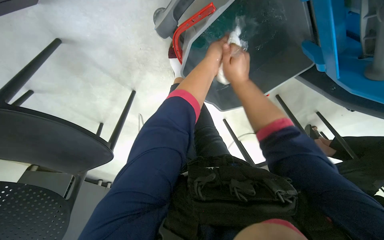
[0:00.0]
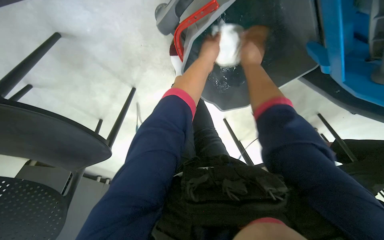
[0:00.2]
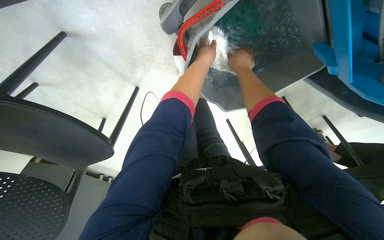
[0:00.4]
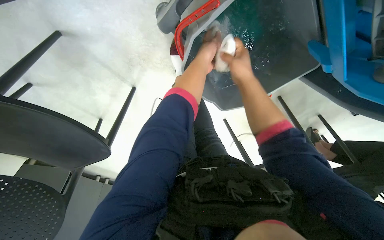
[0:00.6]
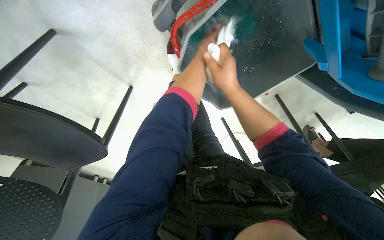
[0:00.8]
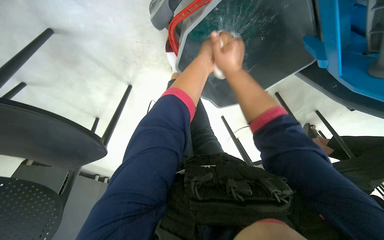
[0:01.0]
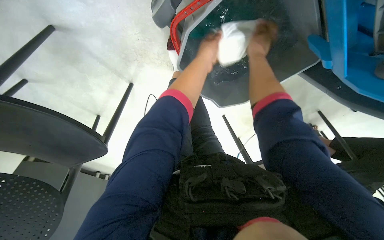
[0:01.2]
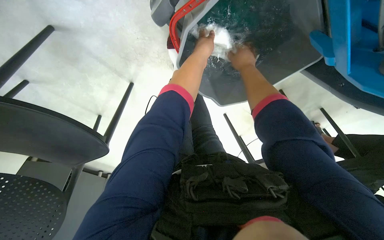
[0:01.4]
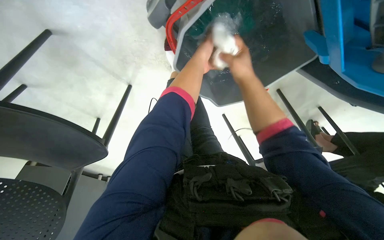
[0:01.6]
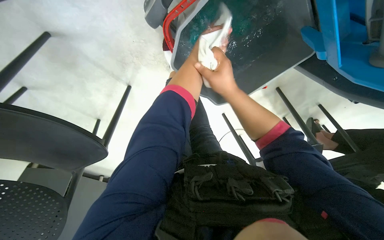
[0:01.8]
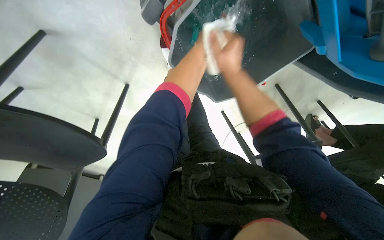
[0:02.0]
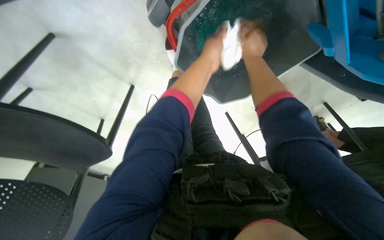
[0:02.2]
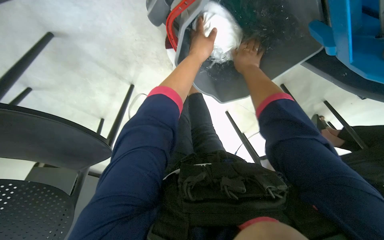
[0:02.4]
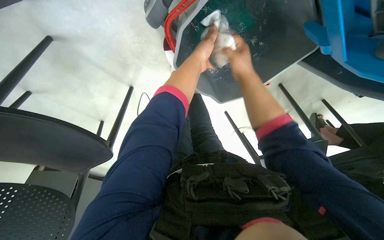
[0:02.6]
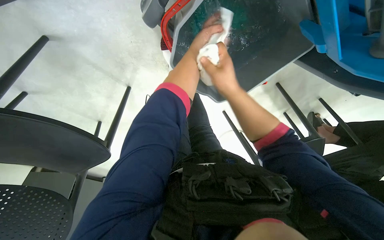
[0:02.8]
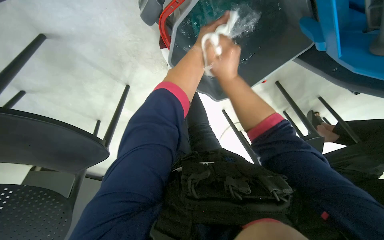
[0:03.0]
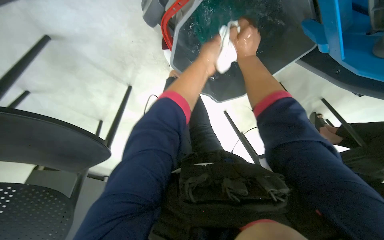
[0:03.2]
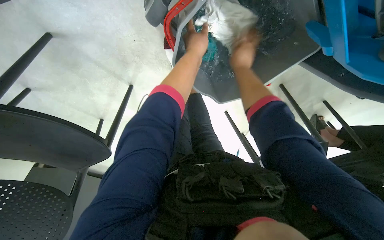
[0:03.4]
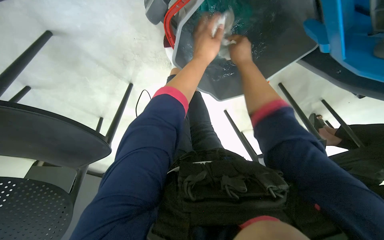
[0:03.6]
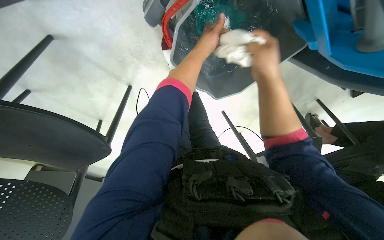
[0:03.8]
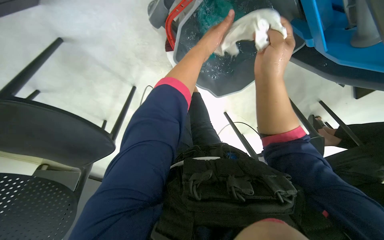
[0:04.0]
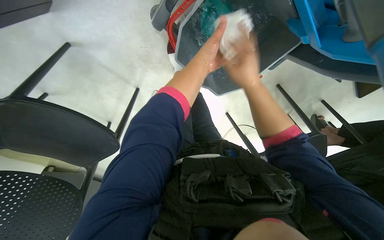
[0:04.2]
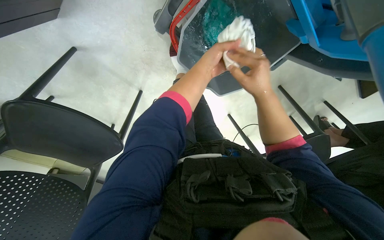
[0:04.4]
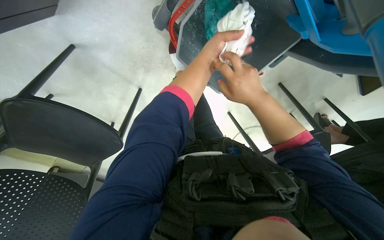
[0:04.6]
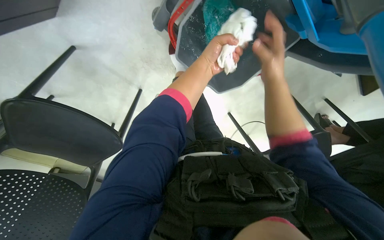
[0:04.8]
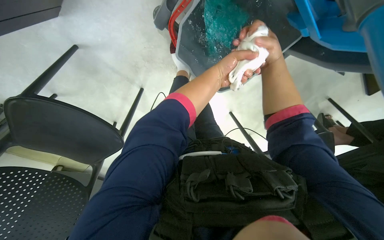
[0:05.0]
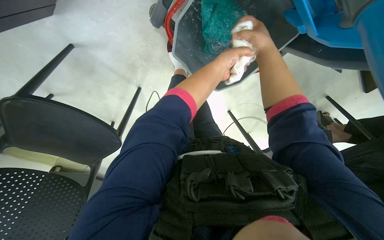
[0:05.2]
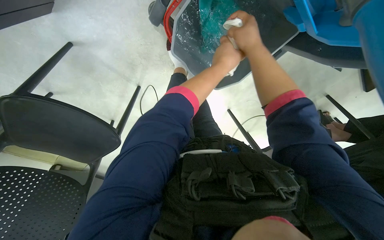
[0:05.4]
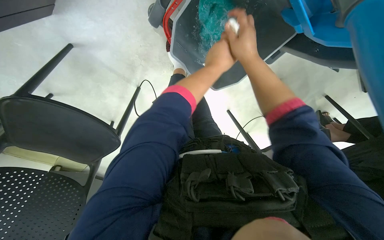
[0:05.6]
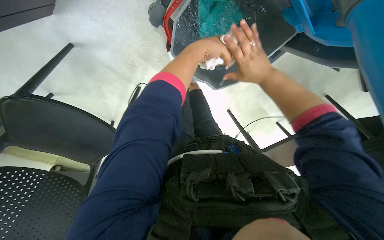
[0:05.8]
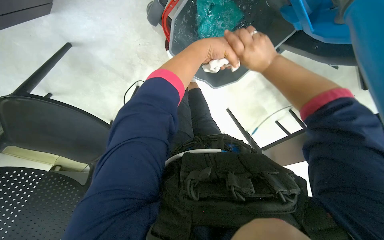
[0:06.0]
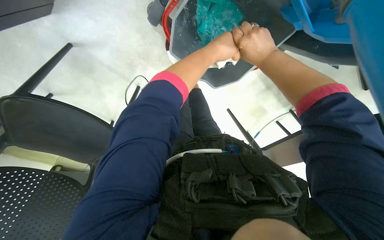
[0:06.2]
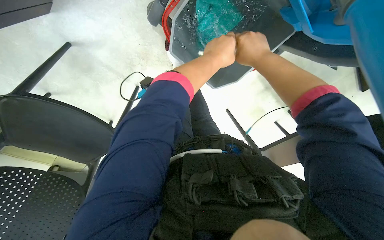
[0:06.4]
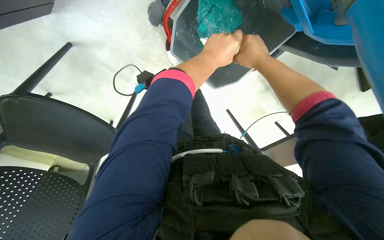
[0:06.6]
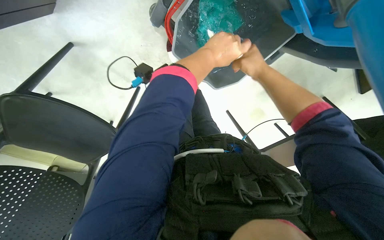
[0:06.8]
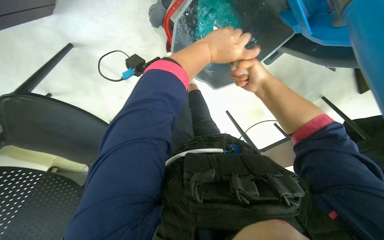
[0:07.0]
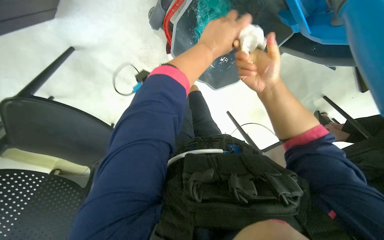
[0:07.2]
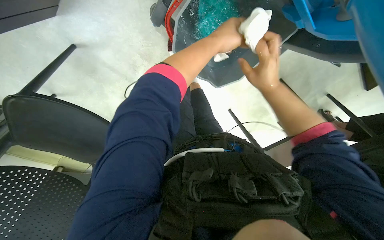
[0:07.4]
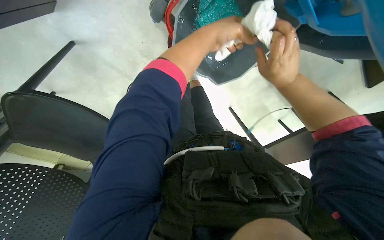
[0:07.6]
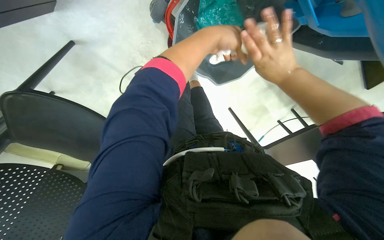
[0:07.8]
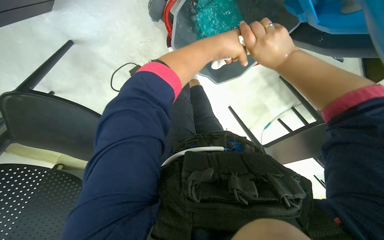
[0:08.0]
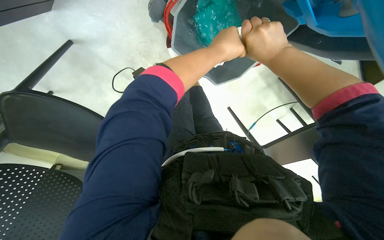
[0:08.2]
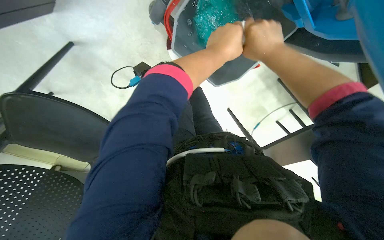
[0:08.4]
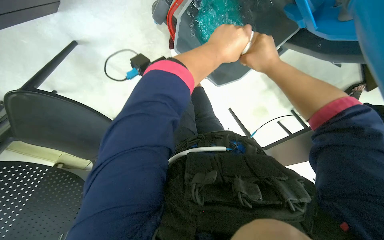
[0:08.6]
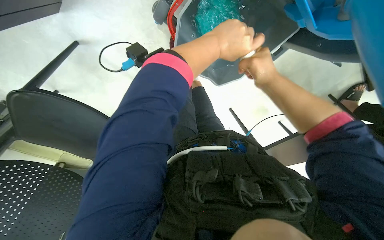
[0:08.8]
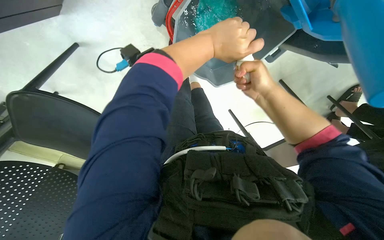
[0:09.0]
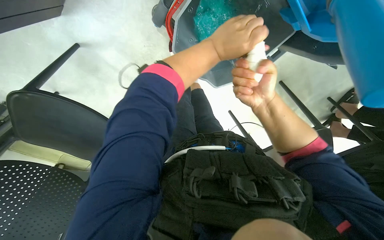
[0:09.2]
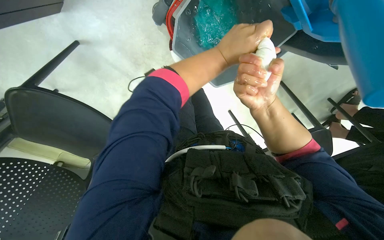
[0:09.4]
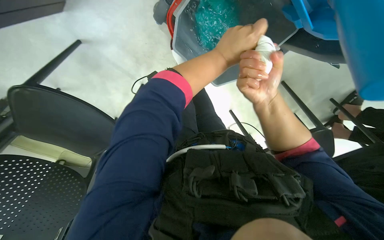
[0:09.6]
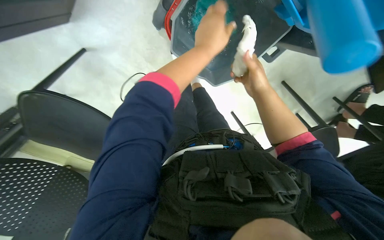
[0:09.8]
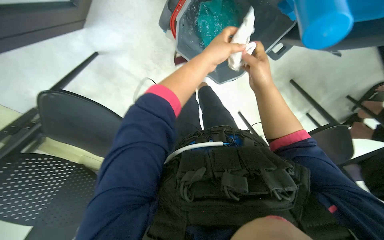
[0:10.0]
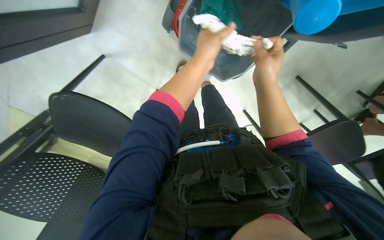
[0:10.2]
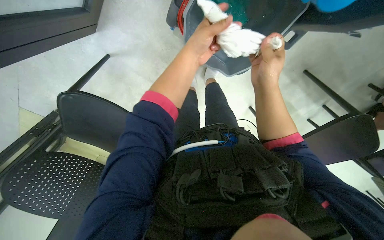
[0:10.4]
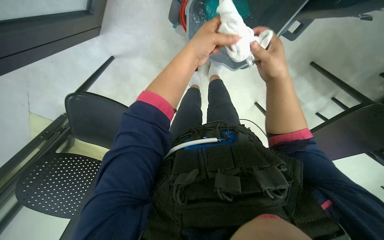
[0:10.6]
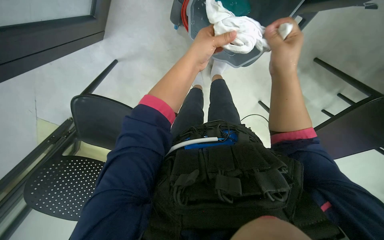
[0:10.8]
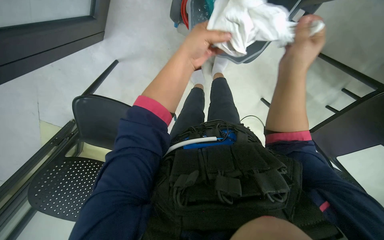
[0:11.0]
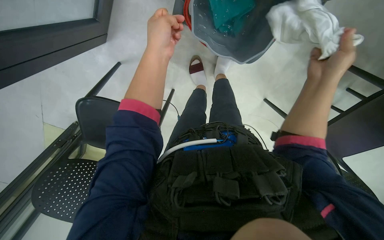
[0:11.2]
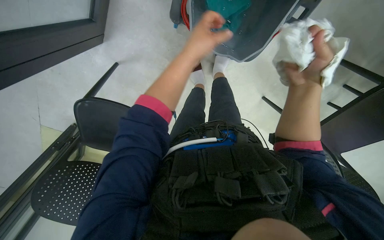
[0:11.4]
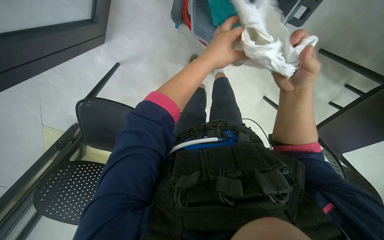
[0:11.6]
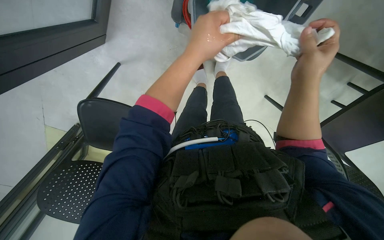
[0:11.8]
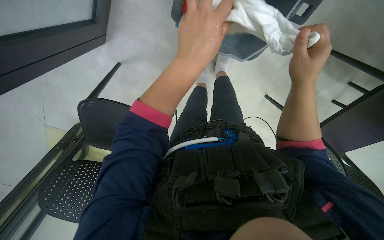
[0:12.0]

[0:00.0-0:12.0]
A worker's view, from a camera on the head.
Job: cleaning windows.
The whole recording: Cleaning glass partition. The worker wrings a cloth, then uses it and a spray bottle to clean the glass partition and nearby chairs.
0:03.0 to 0:04.4: The left hand goes some 10 cm down the picture.
0:06.0 to 0:09.0: The hands make small movements and keep their place.
0:10.4 to 0:12.0: The hands make small movements and keep their place.

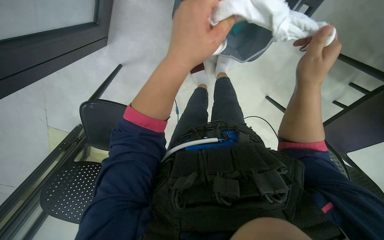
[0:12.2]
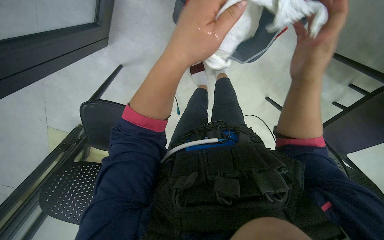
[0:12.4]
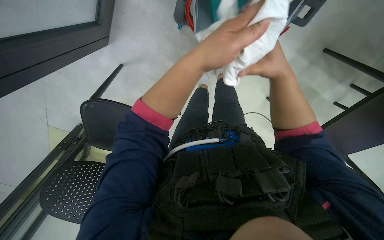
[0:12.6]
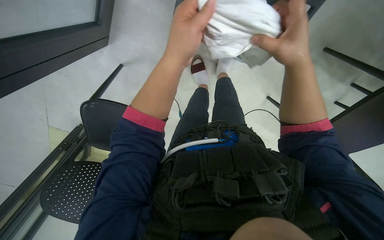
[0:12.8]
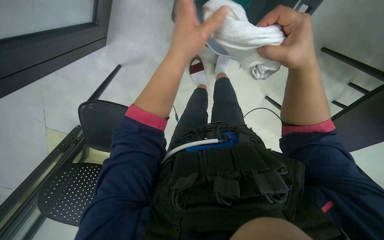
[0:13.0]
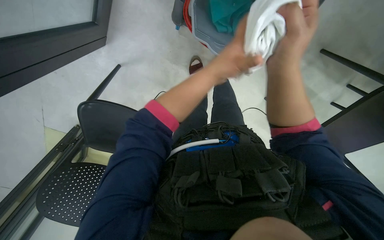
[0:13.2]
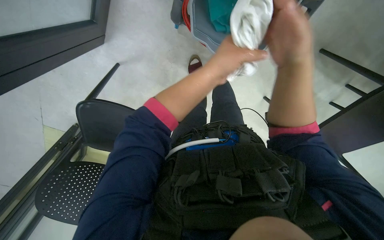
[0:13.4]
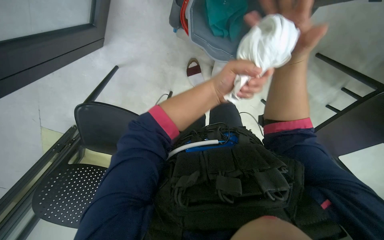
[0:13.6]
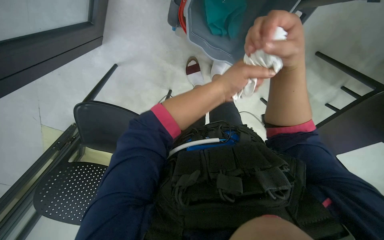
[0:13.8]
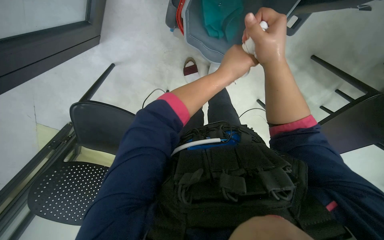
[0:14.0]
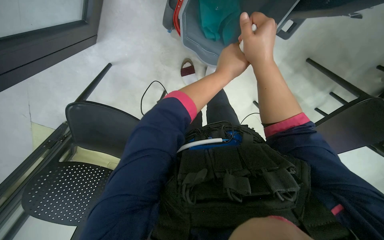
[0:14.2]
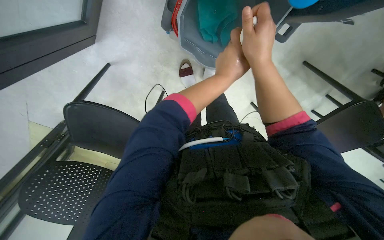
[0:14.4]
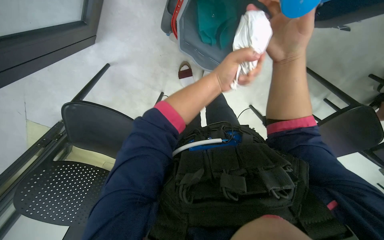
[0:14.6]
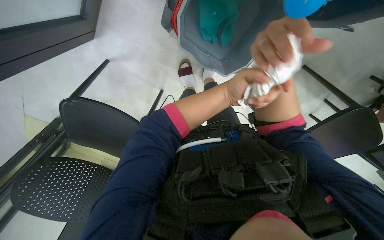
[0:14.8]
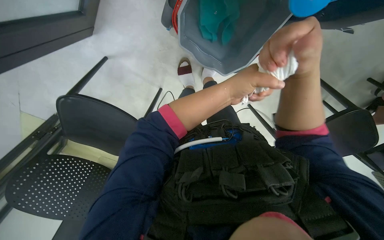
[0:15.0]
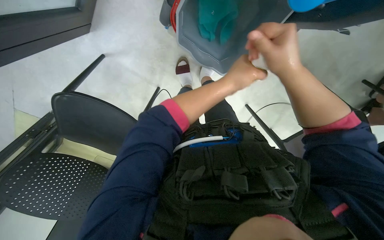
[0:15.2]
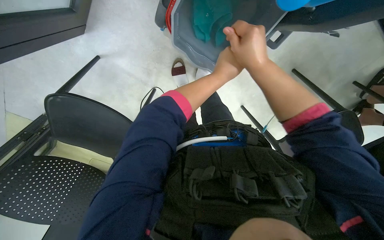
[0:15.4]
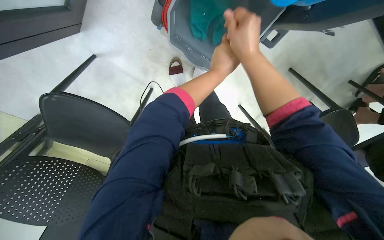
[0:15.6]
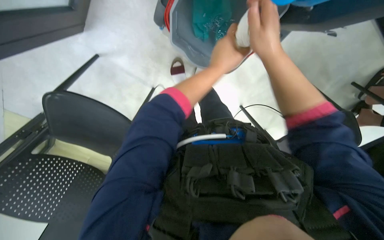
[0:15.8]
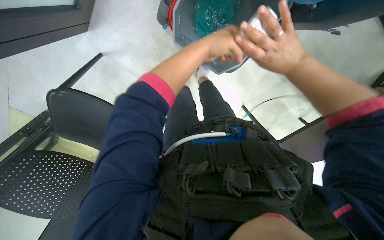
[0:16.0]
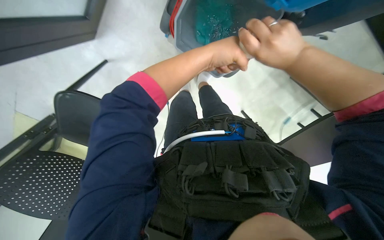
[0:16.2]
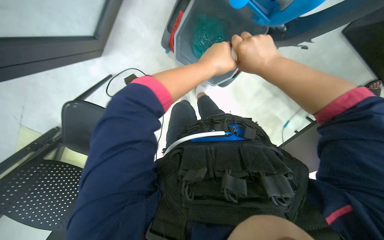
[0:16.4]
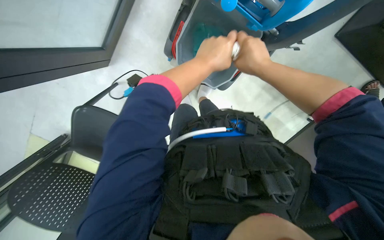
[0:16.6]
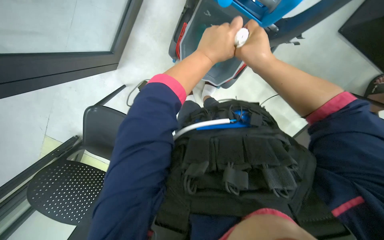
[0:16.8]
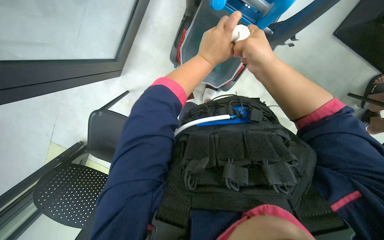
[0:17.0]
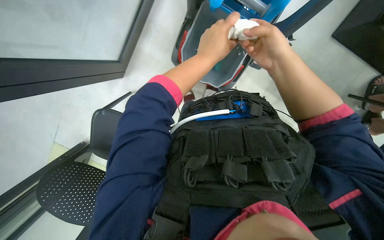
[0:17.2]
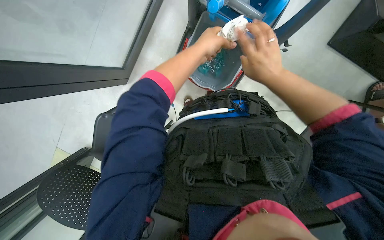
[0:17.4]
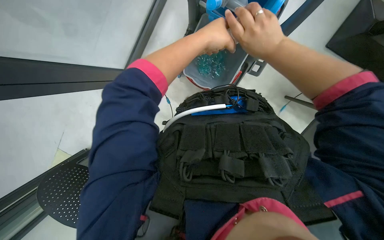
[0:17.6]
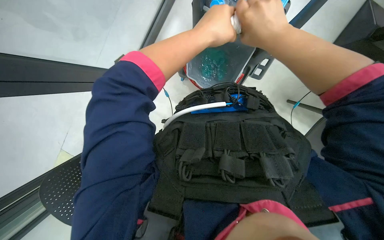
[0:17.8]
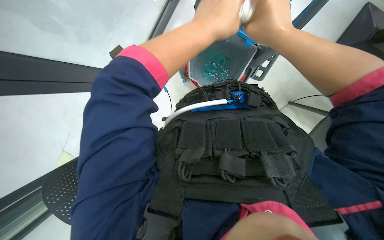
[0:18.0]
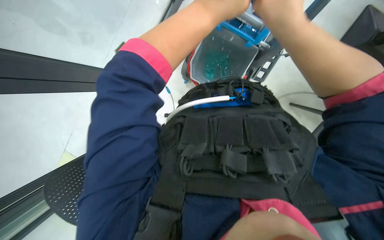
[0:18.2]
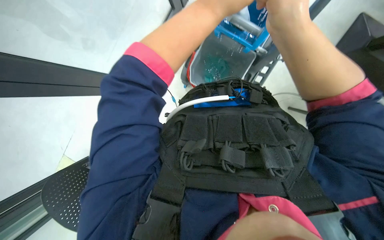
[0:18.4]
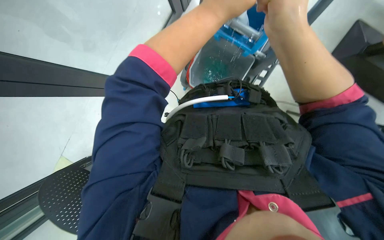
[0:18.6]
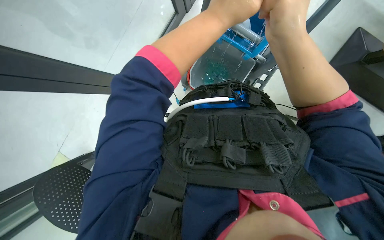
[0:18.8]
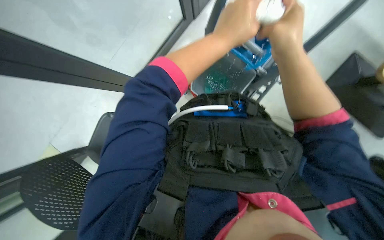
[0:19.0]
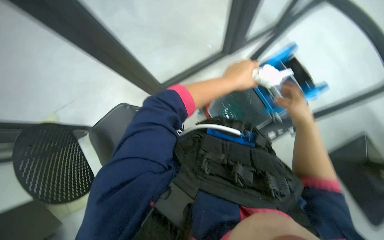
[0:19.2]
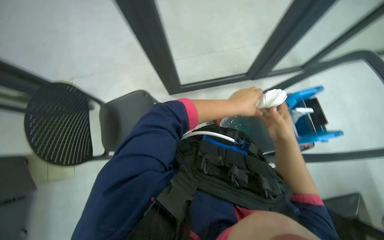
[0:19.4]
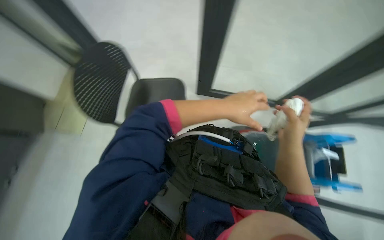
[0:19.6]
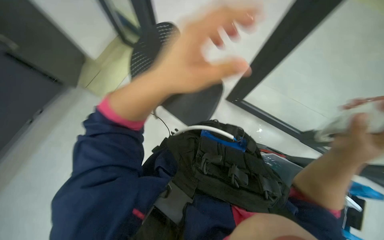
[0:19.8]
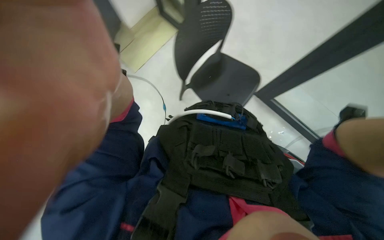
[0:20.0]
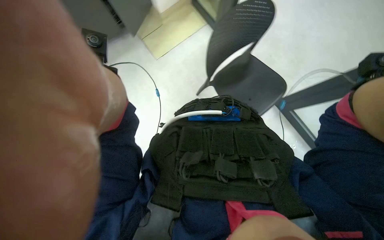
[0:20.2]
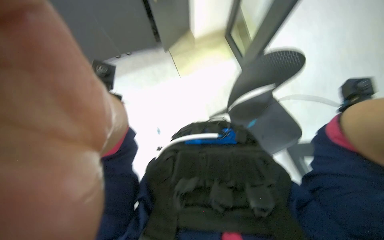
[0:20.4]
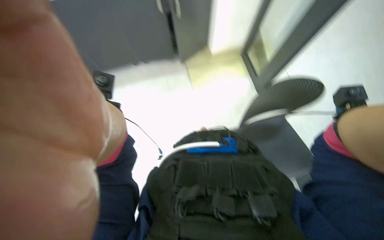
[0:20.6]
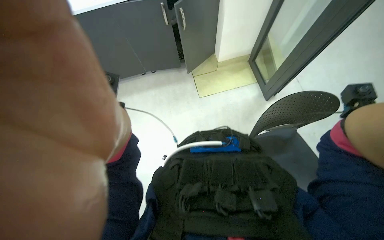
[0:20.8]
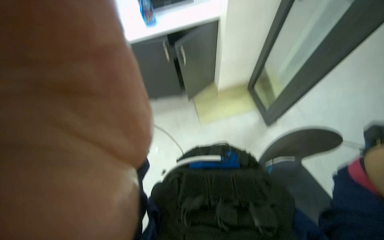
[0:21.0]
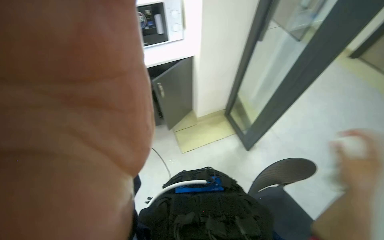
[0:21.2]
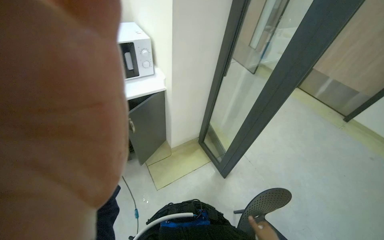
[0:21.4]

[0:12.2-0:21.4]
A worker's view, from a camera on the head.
Job: cleaning windows.
The whole recording: Cleaning glass partition. The worker wrings a cloth, then uses it and a spray bottle to clean the glass partition and nearby chairs.
0:12.2 to 0:13.8: The left hand moves farther from the camera and to the right, roughly 15 cm.
0:15.2 to 0:16.8: The camera pitches upward, by approximately 15 degrees. The left hand is displaced nearer to the camera by roughly 15 cm.
0:16.8 to 0:18.4: The hands work in one place, with small movements.
0:18.4 to 0:19.8: The left hand moves down the picture, approximately 10 cm, and goes farther from the camera and returns, approximately 5 cm each way. Meanwhile the right hand is displaced down the picture and to the right by approximately 20 cm.
0:19.8 to 0:21.4: The camera pitches upward, by about 30 degrees.
